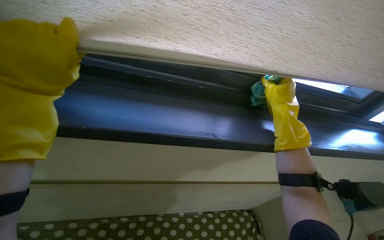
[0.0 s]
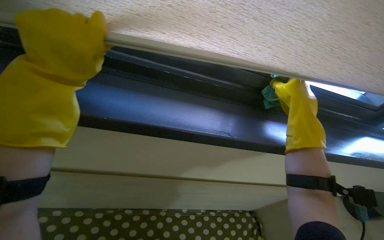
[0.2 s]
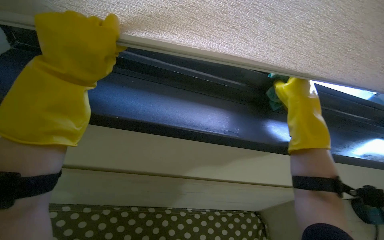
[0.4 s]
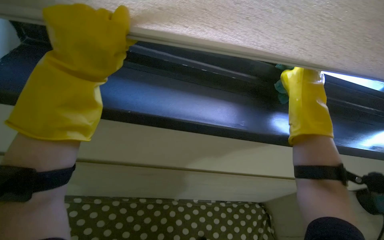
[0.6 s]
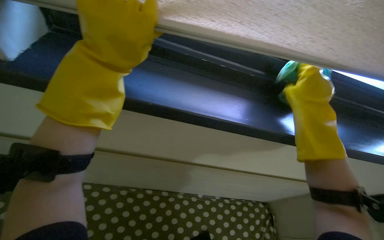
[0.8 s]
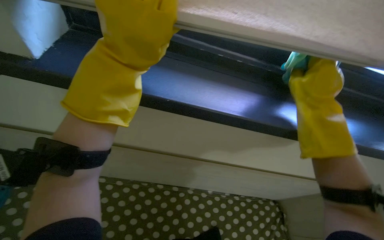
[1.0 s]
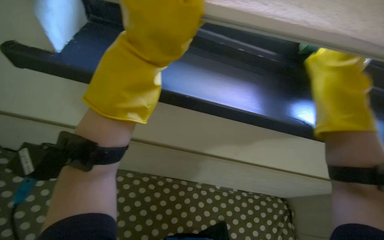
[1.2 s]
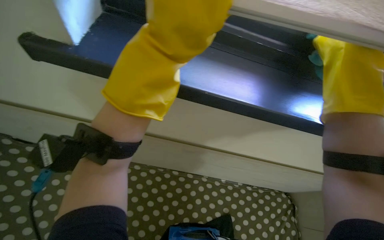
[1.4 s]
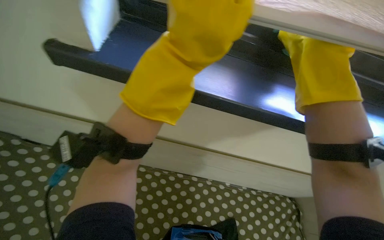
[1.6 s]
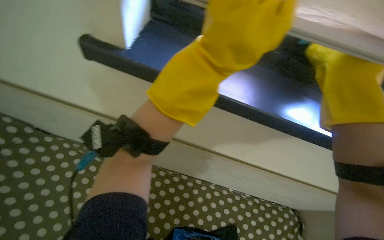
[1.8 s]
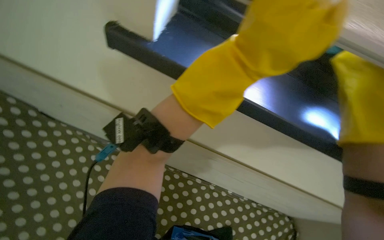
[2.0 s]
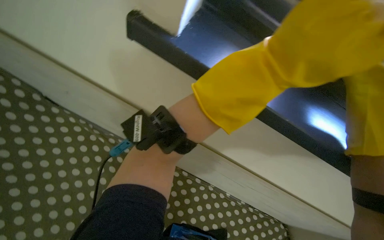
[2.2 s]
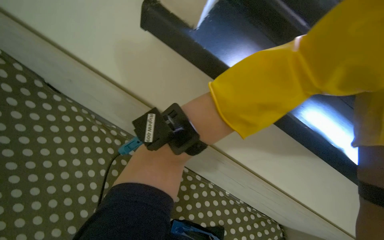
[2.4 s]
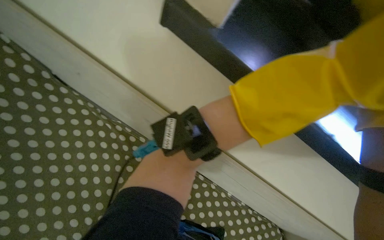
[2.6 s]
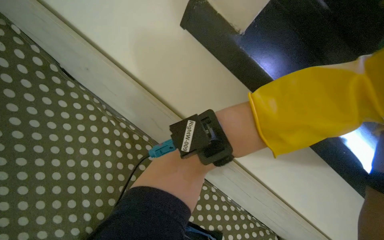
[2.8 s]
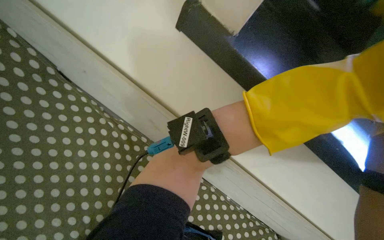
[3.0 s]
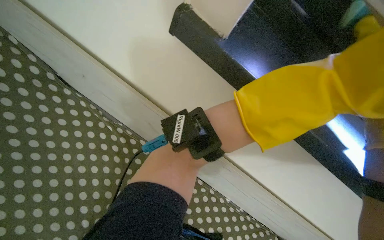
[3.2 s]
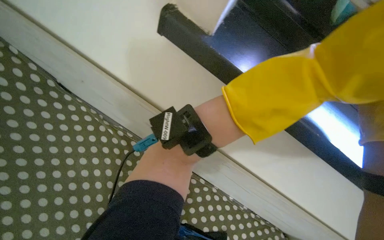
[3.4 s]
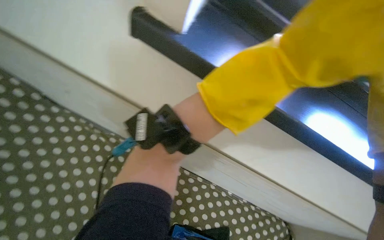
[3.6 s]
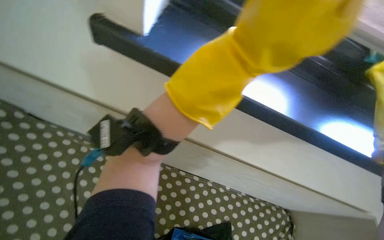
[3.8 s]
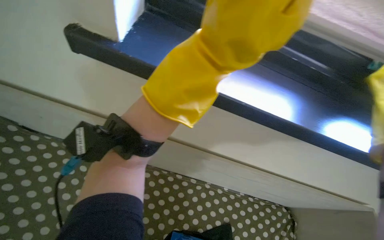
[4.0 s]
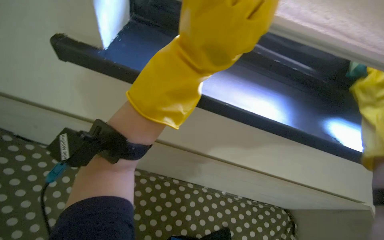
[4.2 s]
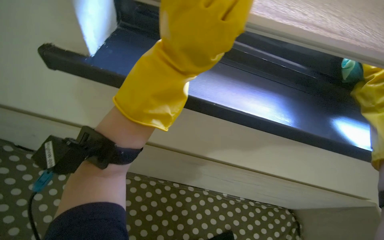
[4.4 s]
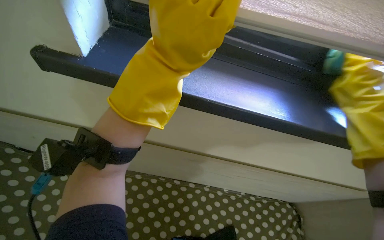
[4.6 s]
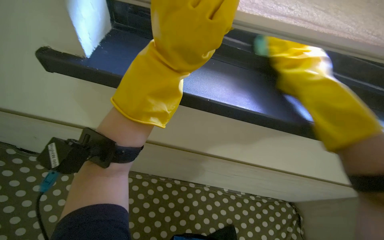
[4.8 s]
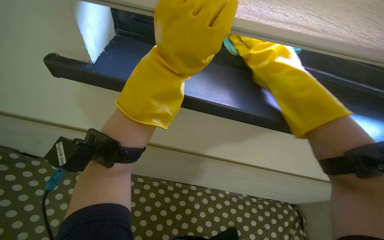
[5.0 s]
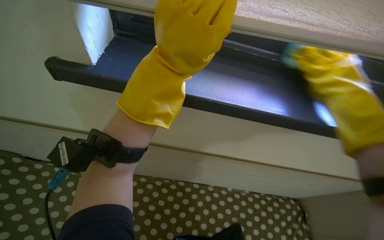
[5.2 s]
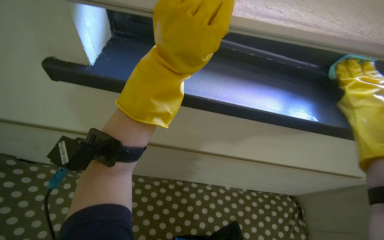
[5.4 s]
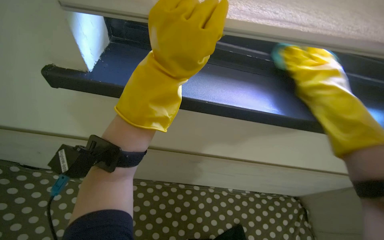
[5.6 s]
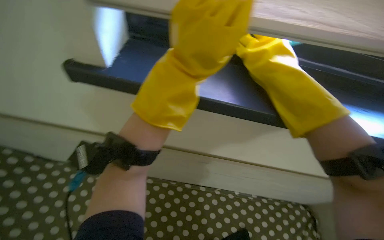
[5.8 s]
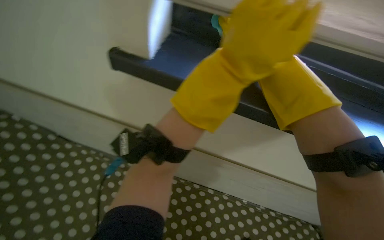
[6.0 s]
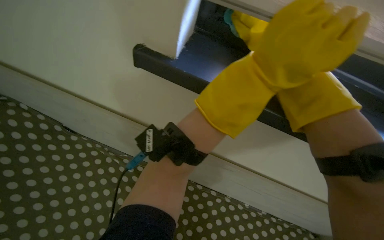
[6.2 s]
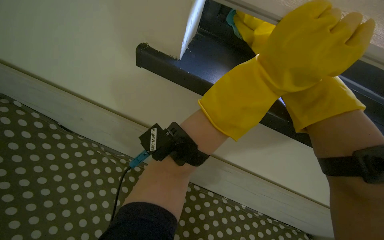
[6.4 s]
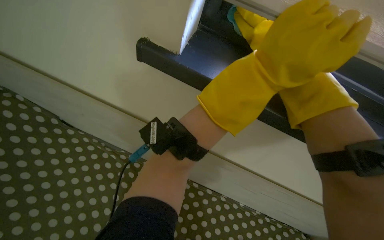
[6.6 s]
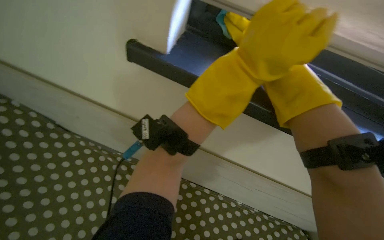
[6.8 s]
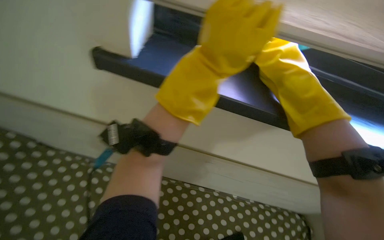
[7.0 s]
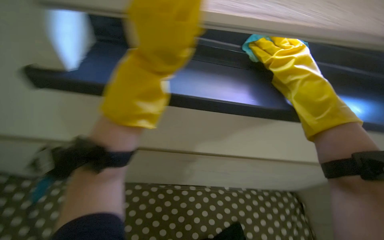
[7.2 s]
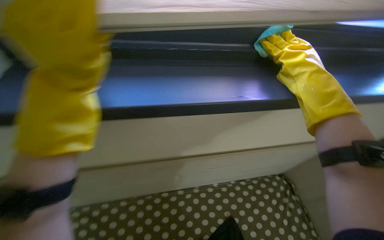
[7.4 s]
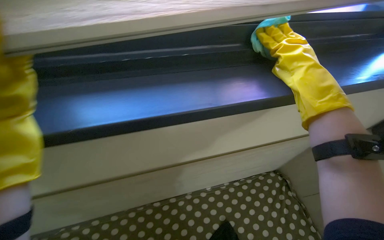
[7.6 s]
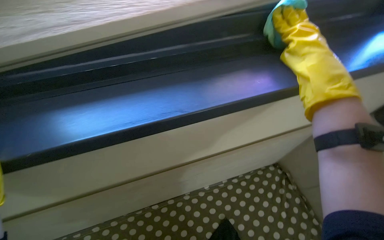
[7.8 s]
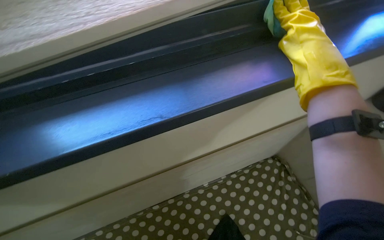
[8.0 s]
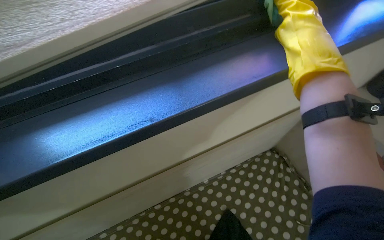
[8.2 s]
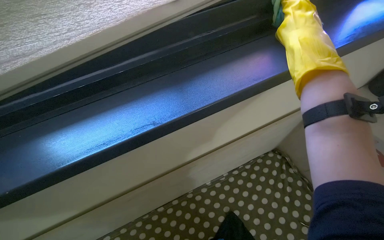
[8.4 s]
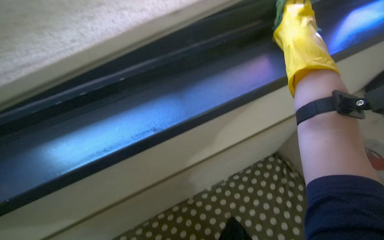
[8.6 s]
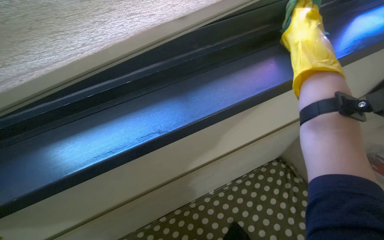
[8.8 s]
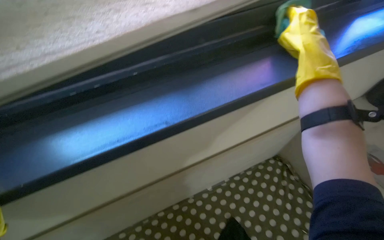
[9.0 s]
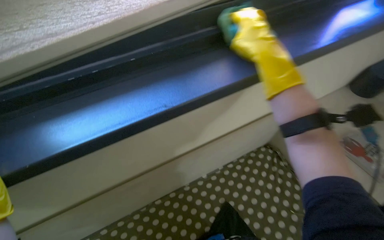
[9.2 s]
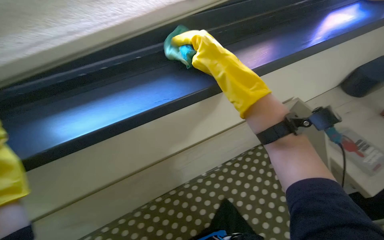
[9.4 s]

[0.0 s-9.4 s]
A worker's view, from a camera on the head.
Job: wiping surfaces.
The whole recording: Wiping bedroom surfaces. The worker wipes the bedside table and window sill with a cloth.
0.0 to 1.6 s: The wearer looks about 15 degrees further to the left. The wearer looks some 10 degrees further downward. The right hand moves up the picture, roughly 10 cm.
3.2 to 4.8 s: Everything in view rotates about 25 degrees counterclockwise. The left hand is displaced nearer to the camera by some 20 cm.
6.2 to 7.8 s: The head rotates approximately 40 degrees to the right.

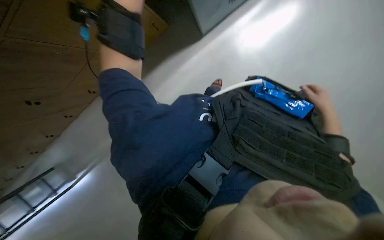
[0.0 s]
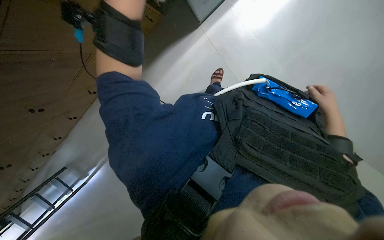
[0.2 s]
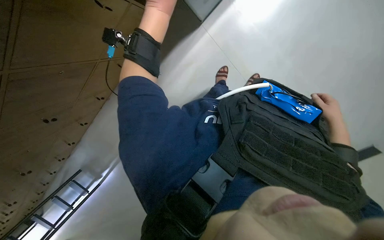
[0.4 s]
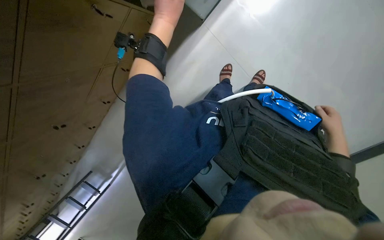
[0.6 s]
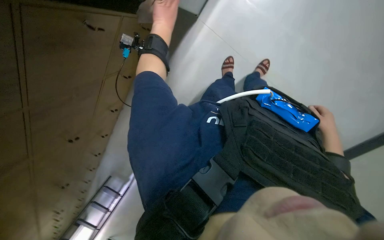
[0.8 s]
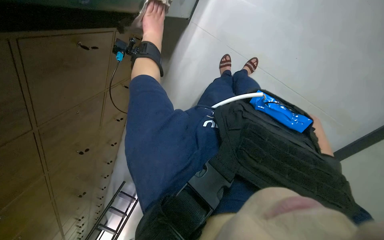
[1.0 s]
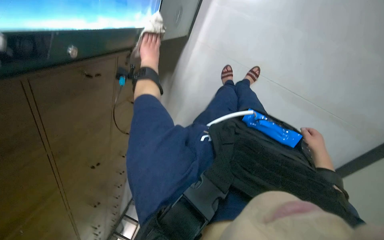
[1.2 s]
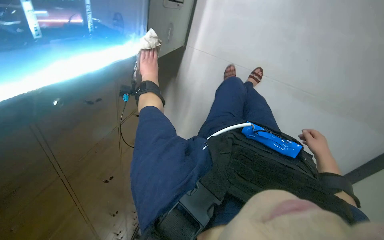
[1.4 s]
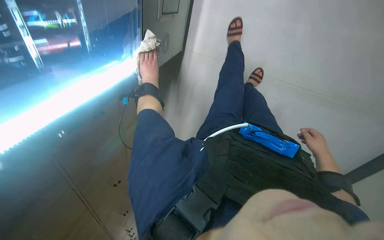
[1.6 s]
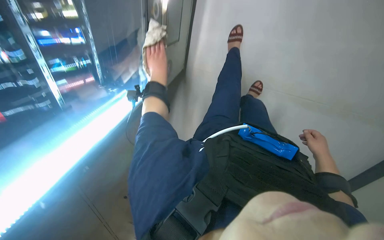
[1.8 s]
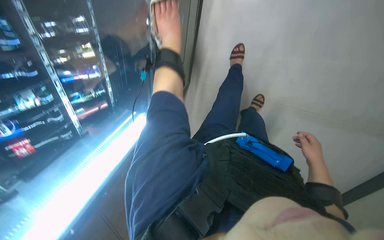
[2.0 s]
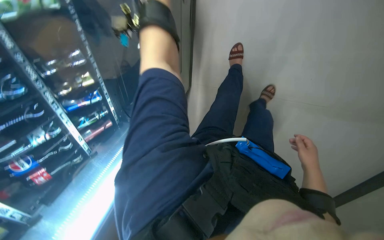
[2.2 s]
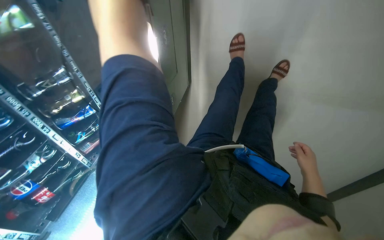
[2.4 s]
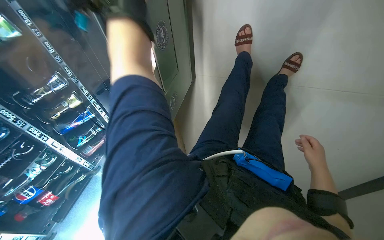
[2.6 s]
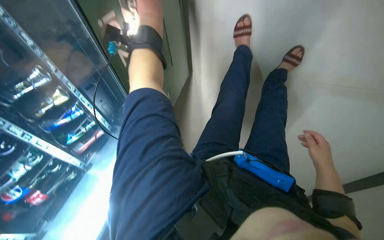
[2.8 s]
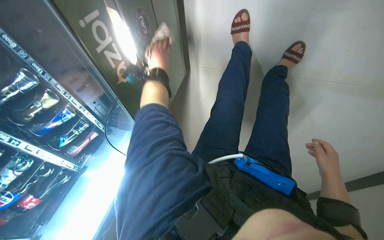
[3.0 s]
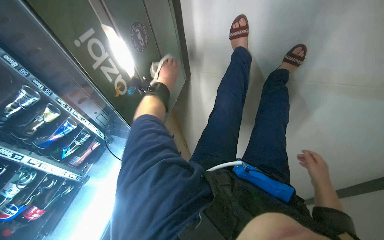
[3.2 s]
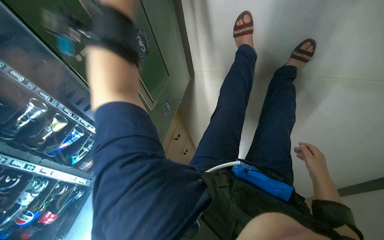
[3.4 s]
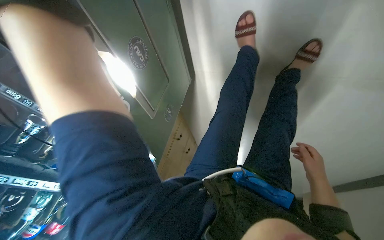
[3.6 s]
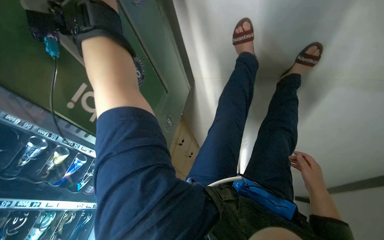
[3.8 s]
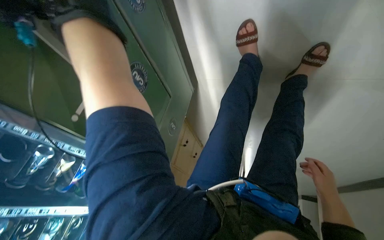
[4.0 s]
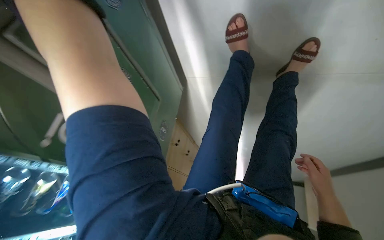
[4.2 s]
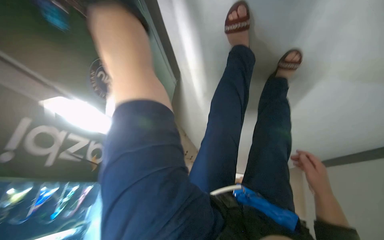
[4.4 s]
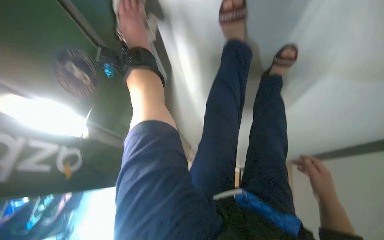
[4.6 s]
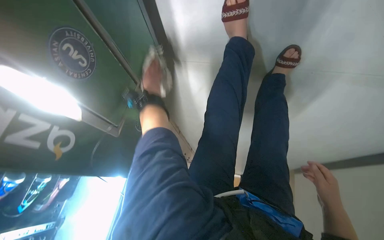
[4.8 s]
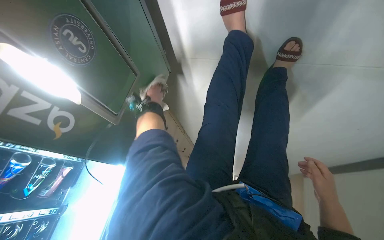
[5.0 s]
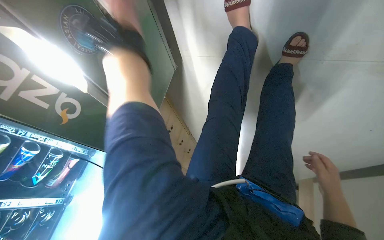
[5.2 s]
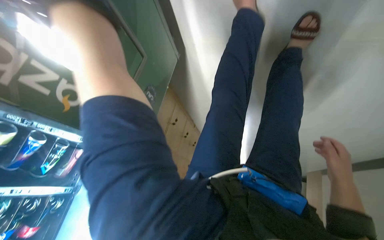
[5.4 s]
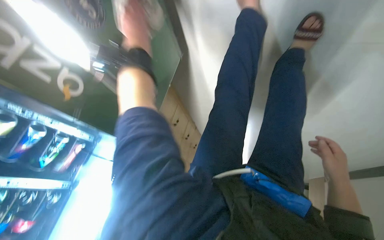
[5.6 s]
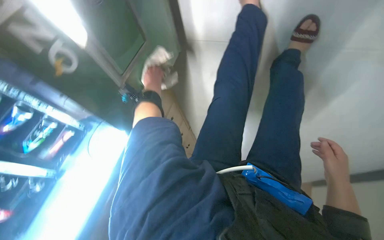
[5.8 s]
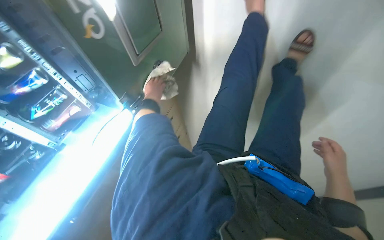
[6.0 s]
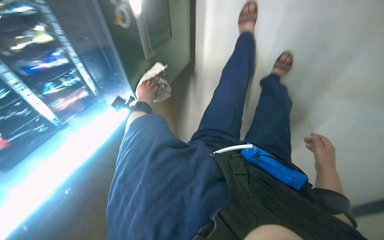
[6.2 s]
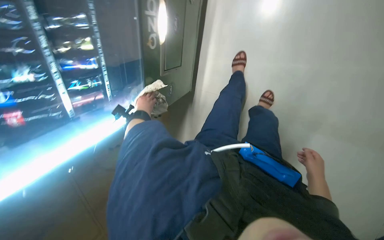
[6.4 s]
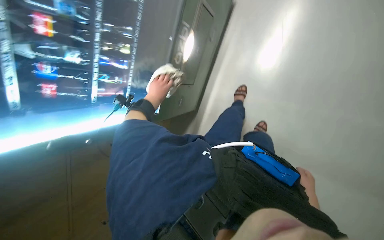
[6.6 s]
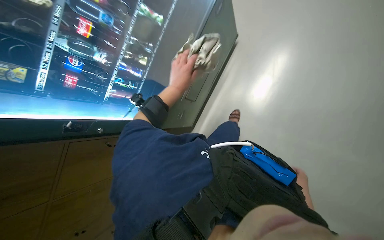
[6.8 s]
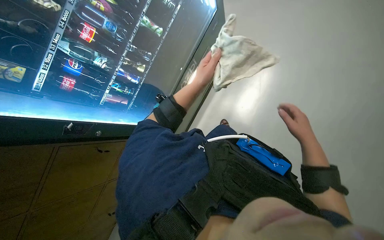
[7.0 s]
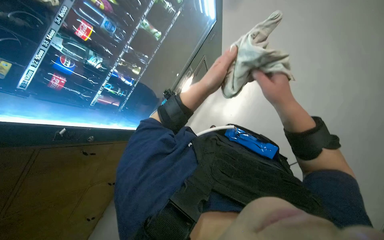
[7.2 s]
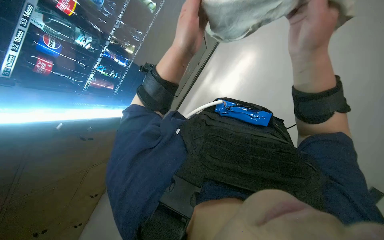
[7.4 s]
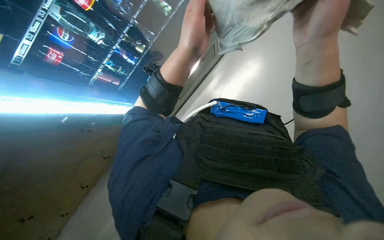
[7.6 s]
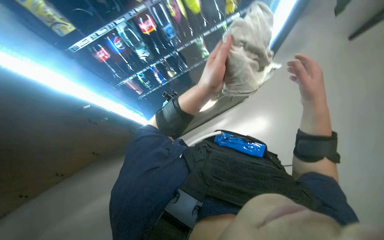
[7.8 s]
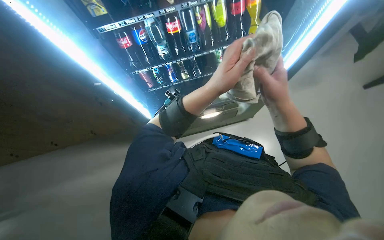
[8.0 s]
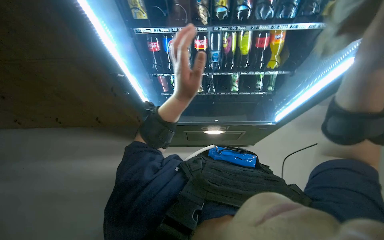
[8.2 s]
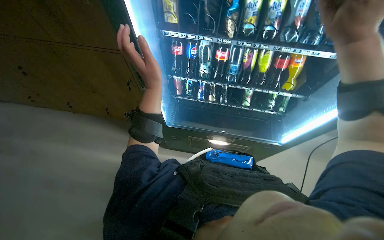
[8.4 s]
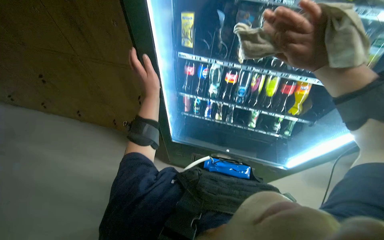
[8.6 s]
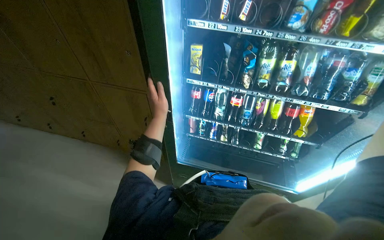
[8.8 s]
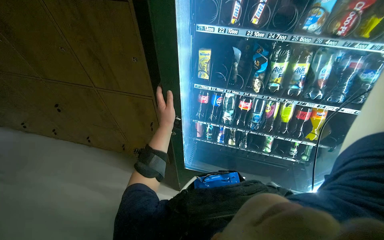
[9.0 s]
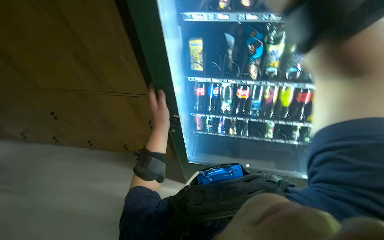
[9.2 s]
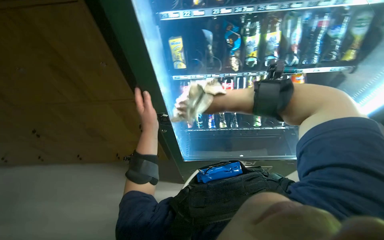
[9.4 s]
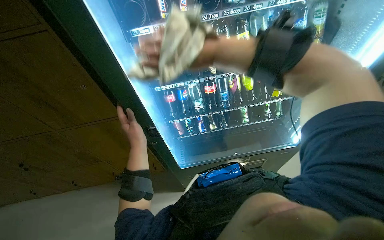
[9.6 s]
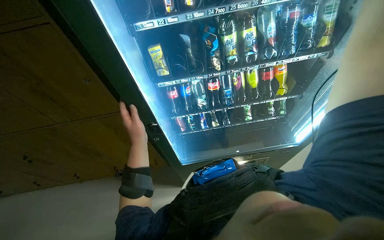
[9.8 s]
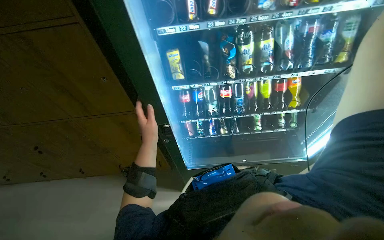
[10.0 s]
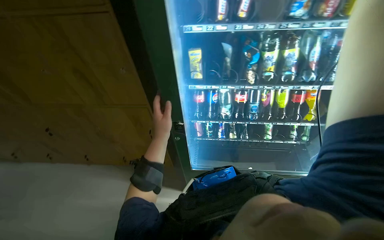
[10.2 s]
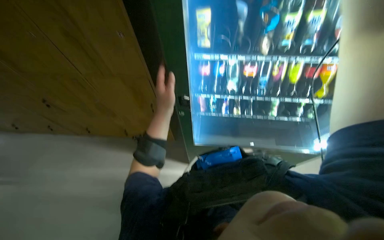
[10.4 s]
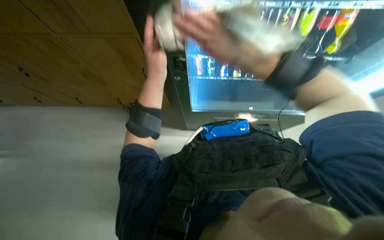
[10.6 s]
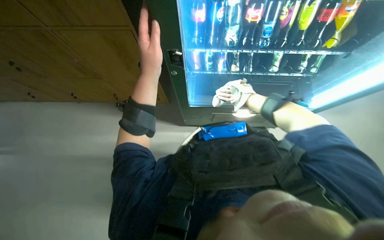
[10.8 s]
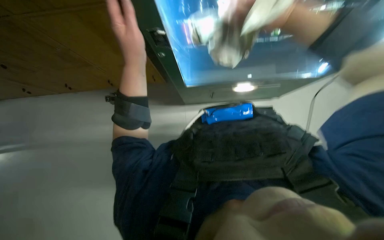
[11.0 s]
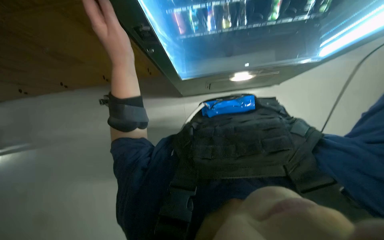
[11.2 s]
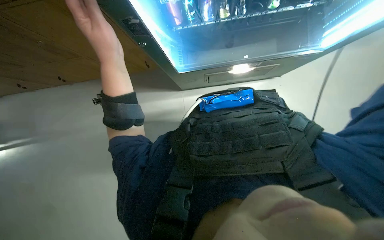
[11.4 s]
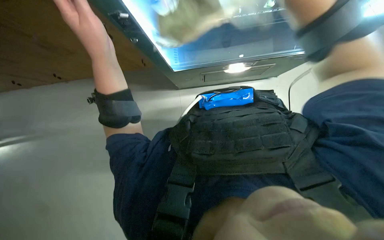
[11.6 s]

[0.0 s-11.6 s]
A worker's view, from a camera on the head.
Job: wiping surfaces.
The whole recording: Wiping vending machine display. The worker wipes the glass display and front panel of a vending machine.
0.0 to 1.4 s: The view swings some 20 degrees to the left. Everything in view rotates about 30 degrees counterclockwise. The right hand goes roughly 25 cm down the picture.
1.4 to 2.8 s: The camera sweeps to the left, by some 20 degrees. Everything in view rotates approximately 30 degrees counterclockwise.
2.8 to 4.4 s: The view tips downward by about 15 degrees.
5.8 to 7.2 s: The head travels approximately 70 cm. The camera sweeps to the right, by some 20 degrees. The camera pitches upward, by roughly 55 degrees. The scene rotates clockwise by some 30 degrees.
7.2 to 8.8 s: The camera pitches upward, by approximately 30 degrees. The scene rotates clockwise by roughly 65 degrees.
10.2 to 11.6 s: The view tips downward by approximately 40 degrees.
